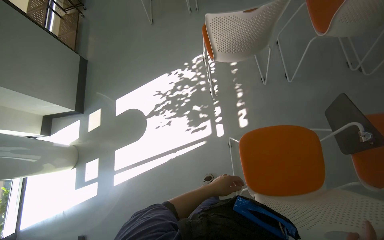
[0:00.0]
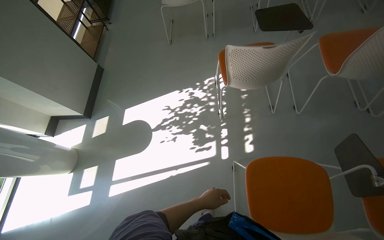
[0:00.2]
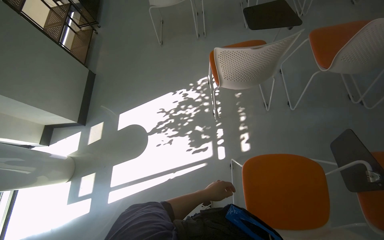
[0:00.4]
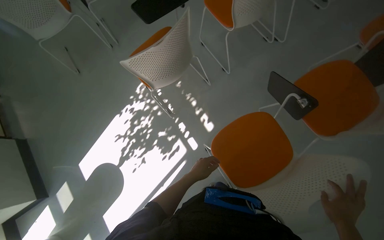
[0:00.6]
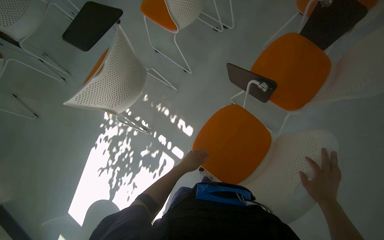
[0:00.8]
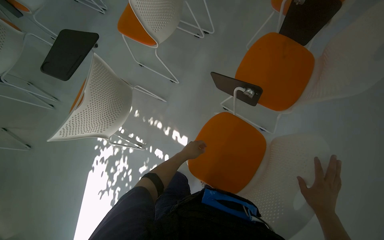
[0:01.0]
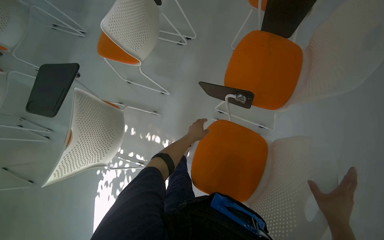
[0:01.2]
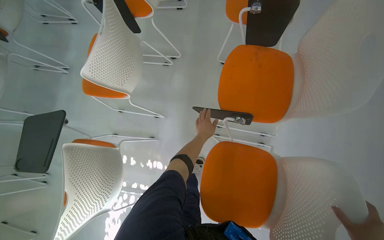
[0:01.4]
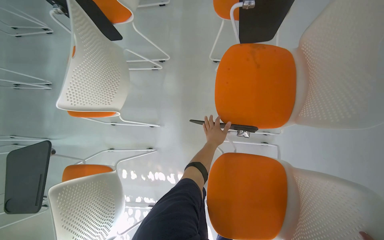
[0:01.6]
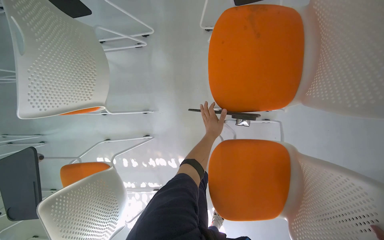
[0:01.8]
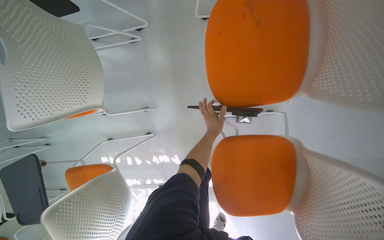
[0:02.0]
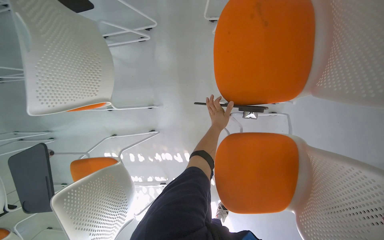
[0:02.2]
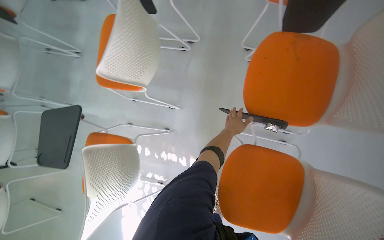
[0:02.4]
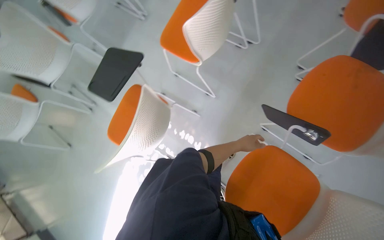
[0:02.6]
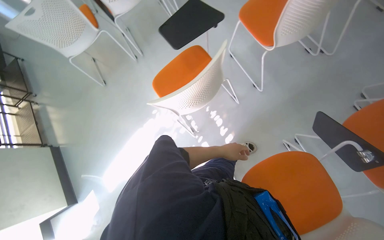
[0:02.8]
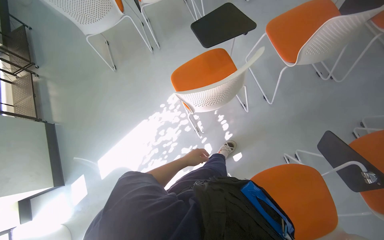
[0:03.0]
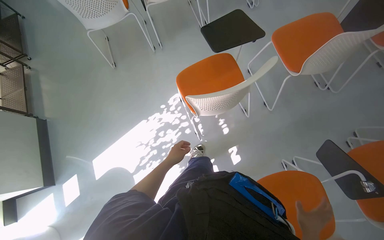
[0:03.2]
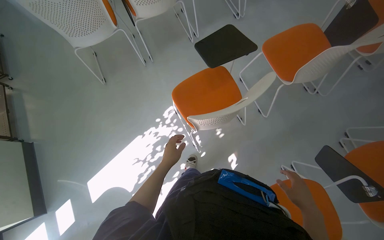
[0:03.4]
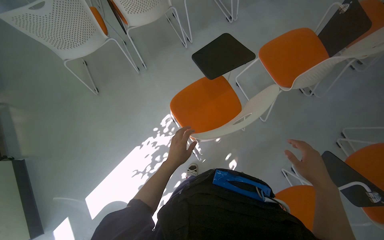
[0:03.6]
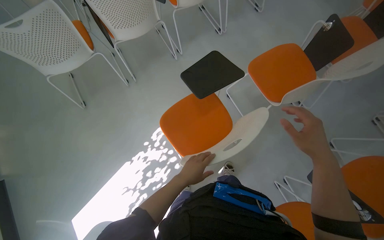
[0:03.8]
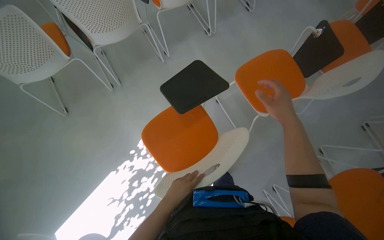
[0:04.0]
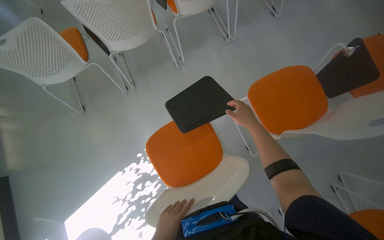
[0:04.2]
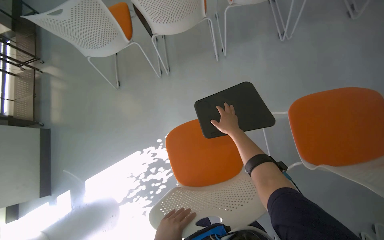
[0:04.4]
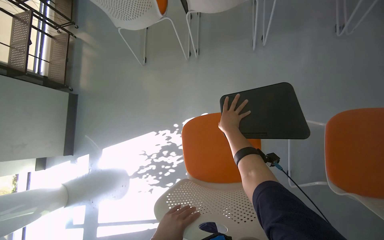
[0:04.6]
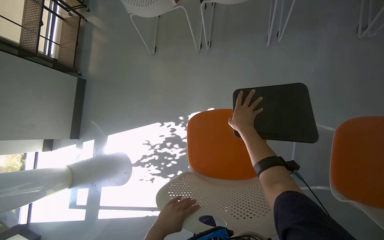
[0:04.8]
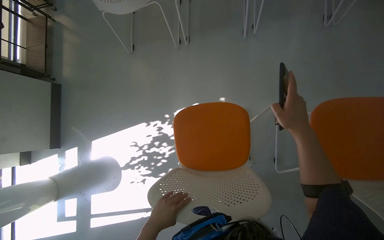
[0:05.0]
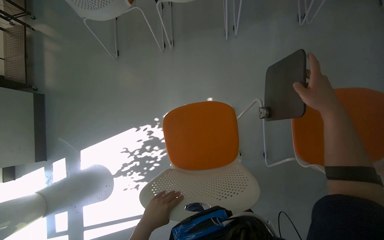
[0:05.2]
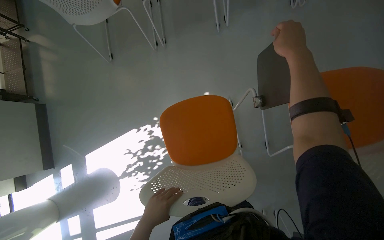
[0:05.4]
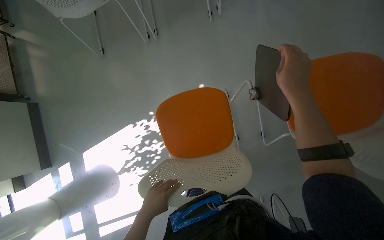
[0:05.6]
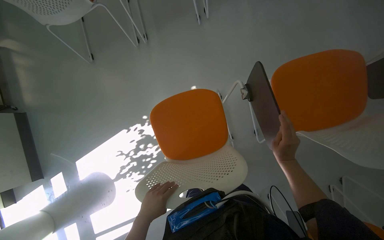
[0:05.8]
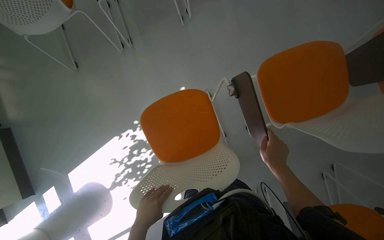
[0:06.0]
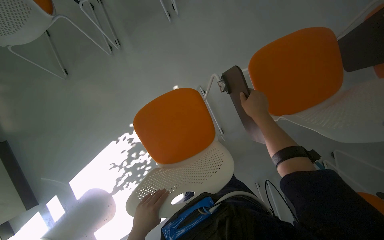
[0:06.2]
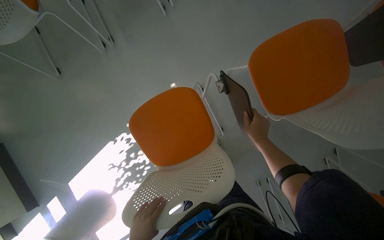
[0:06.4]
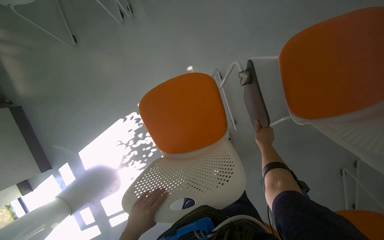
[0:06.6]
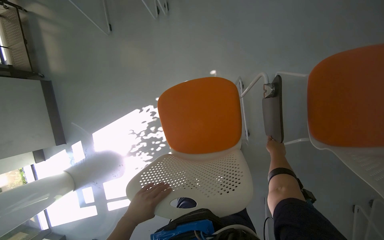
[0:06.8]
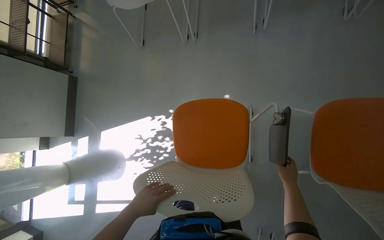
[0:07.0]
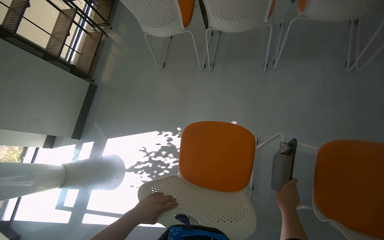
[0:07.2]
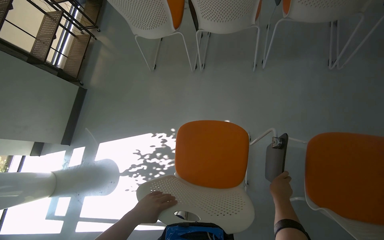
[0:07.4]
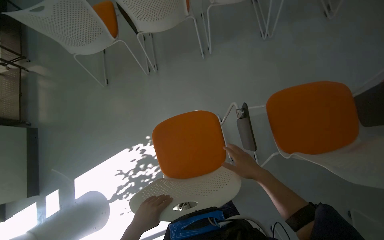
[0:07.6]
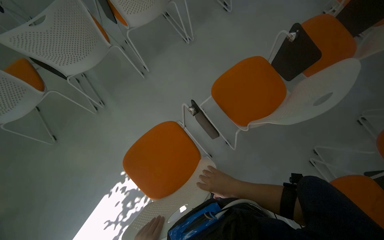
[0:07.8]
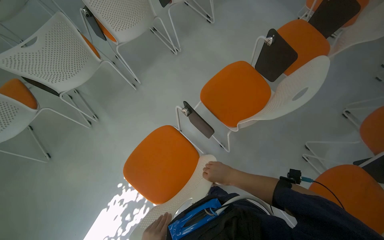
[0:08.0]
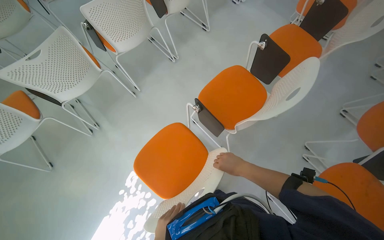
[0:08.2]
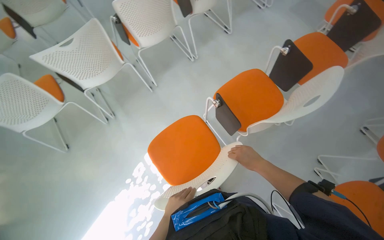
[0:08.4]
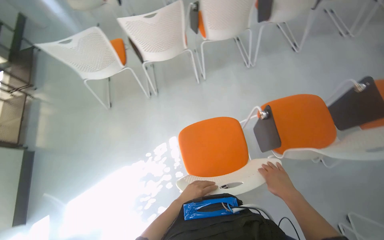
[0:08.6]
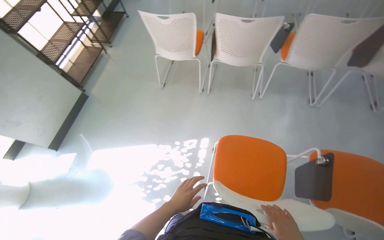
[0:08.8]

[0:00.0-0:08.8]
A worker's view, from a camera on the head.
Job: organizing items.
The whole recording: Arranging chairs and tabletops. The worker arranges chairs and adjusts their attached tabletops.
0:00.0 to 0:01.4: The camera travels about 60 cm. The wearer's head swings some 75 degrees to the right.
0:01.4 to 0:03.0: The head travels roughly 50 cm. The scene turns approximately 60 degrees clockwise in the picture.
0:03.0 to 0:04.4: The head travels approximately 60 cm.
0:04.4 to 0:05.8: The right hand moves to the right, about 15 cm, and travels up the picture and back again, about 10 cm each way.
0:05.8 to 0:07.4: Everything in view rotates roughly 25 degrees clockwise.

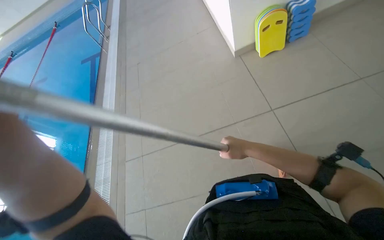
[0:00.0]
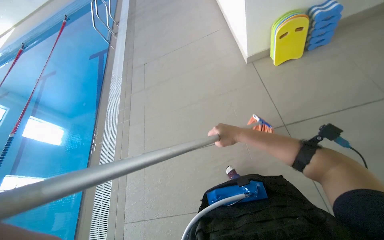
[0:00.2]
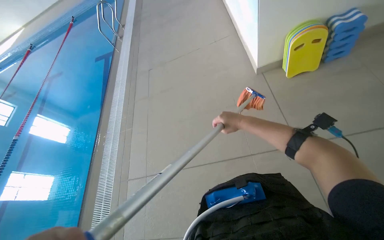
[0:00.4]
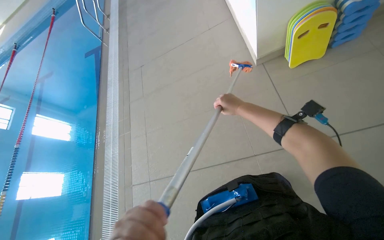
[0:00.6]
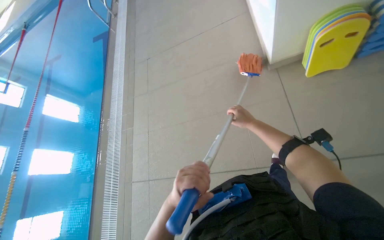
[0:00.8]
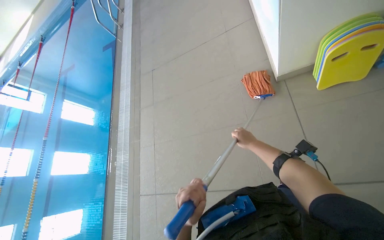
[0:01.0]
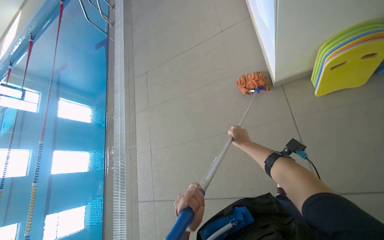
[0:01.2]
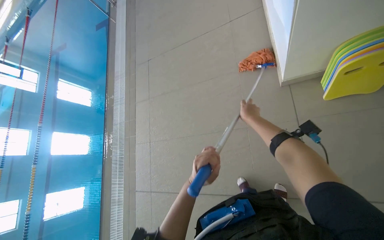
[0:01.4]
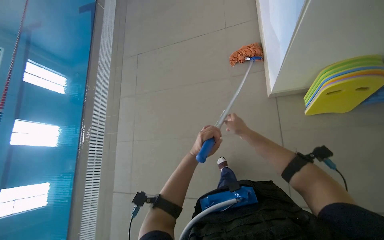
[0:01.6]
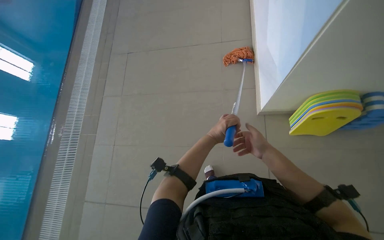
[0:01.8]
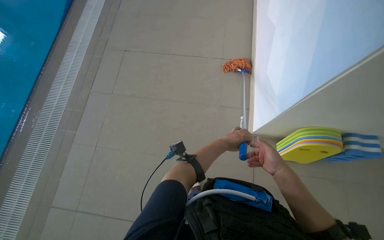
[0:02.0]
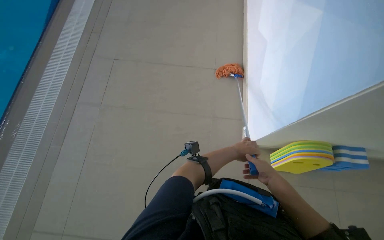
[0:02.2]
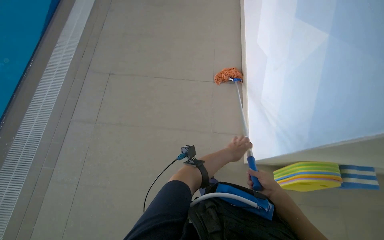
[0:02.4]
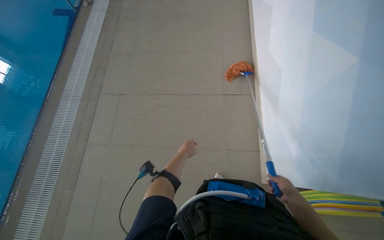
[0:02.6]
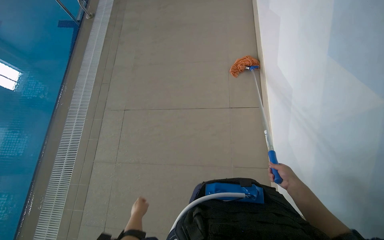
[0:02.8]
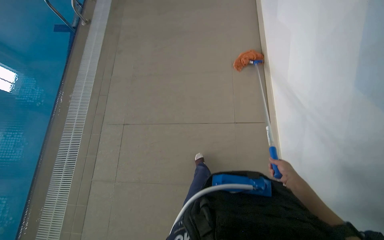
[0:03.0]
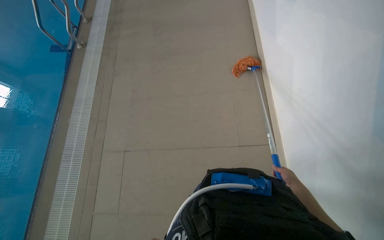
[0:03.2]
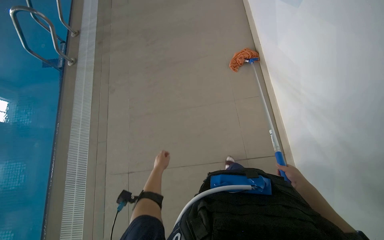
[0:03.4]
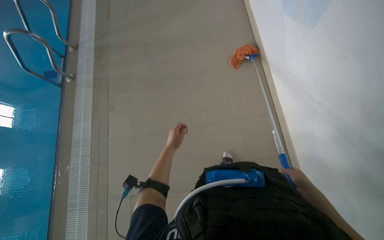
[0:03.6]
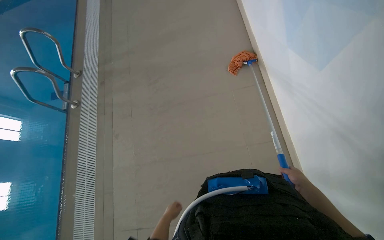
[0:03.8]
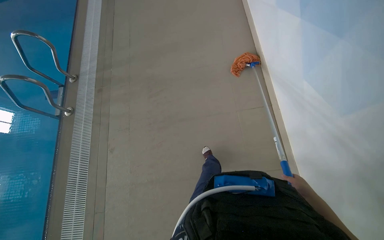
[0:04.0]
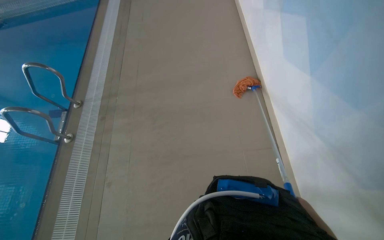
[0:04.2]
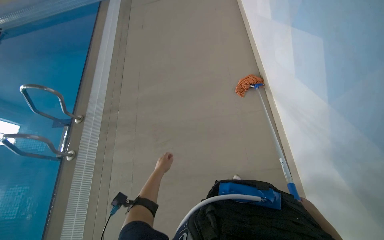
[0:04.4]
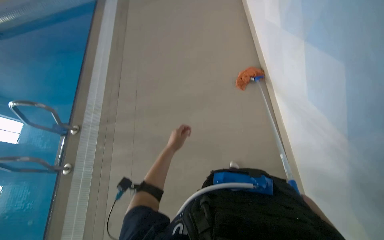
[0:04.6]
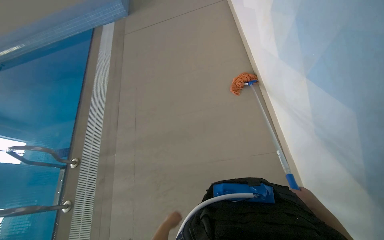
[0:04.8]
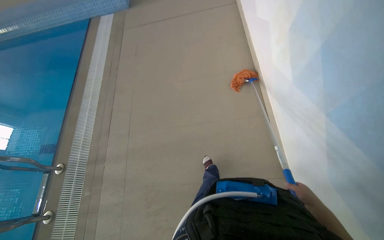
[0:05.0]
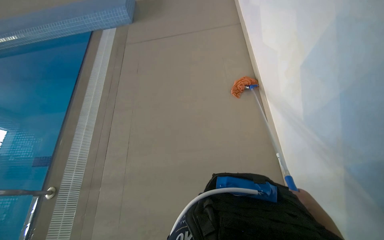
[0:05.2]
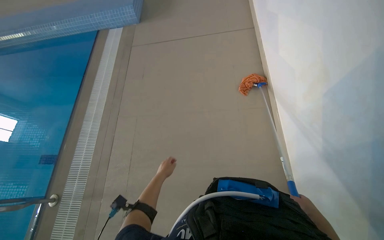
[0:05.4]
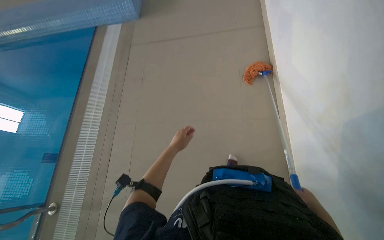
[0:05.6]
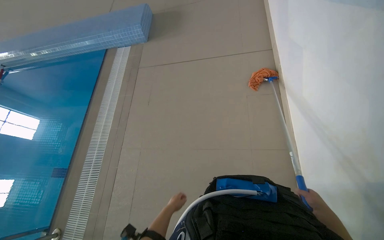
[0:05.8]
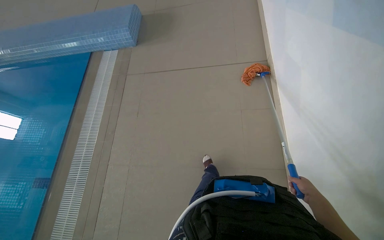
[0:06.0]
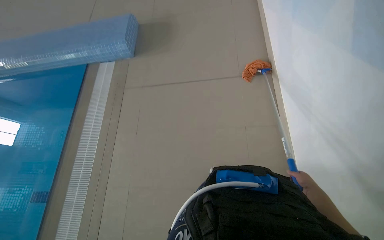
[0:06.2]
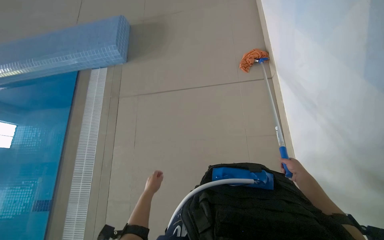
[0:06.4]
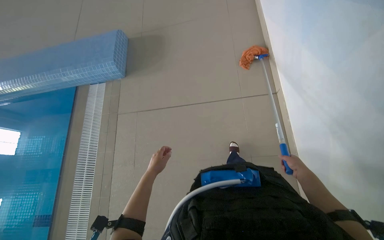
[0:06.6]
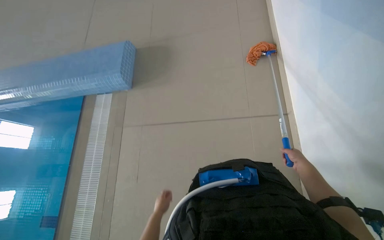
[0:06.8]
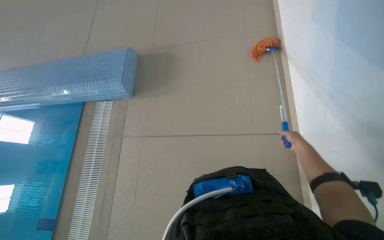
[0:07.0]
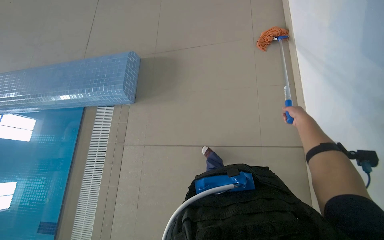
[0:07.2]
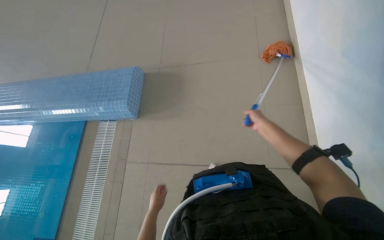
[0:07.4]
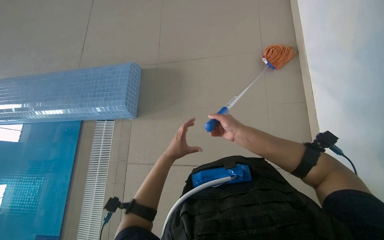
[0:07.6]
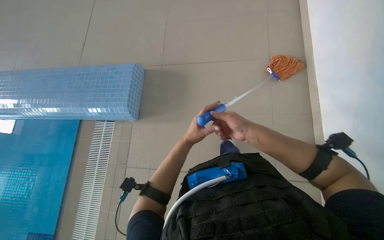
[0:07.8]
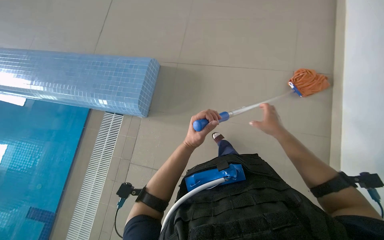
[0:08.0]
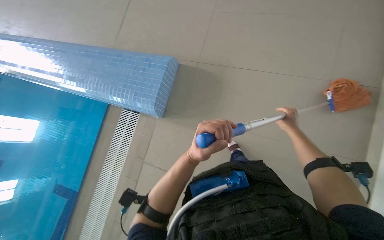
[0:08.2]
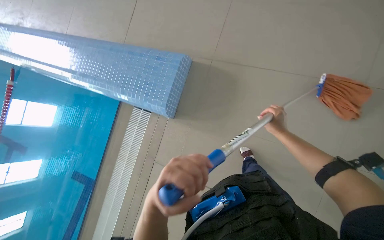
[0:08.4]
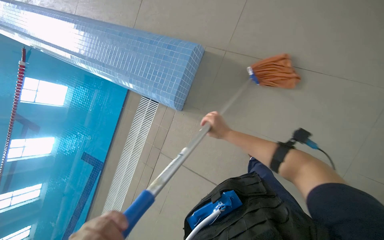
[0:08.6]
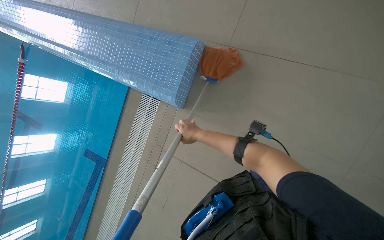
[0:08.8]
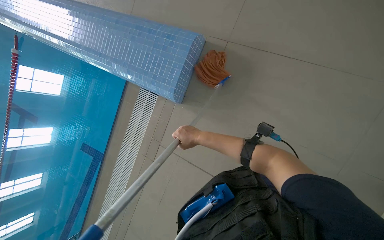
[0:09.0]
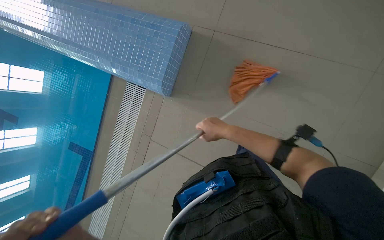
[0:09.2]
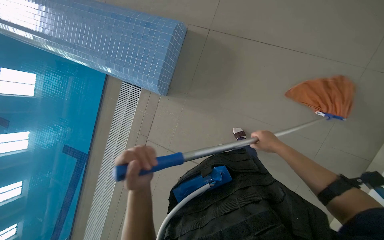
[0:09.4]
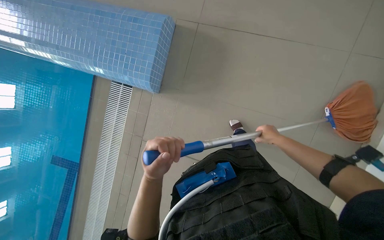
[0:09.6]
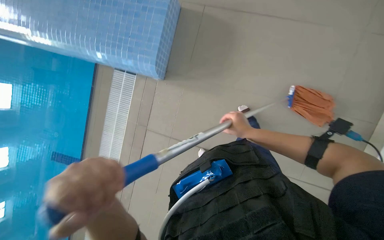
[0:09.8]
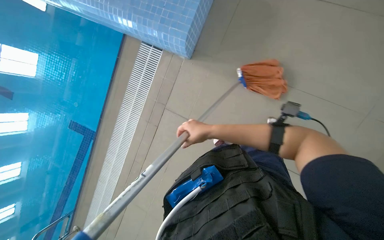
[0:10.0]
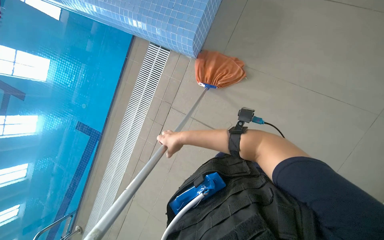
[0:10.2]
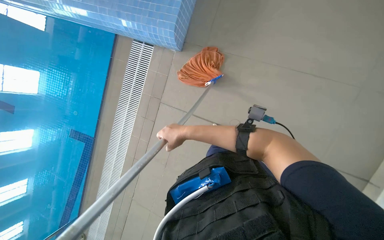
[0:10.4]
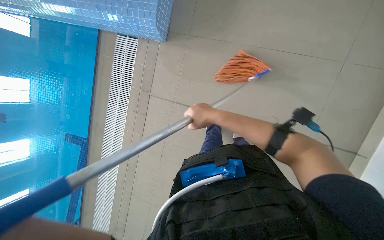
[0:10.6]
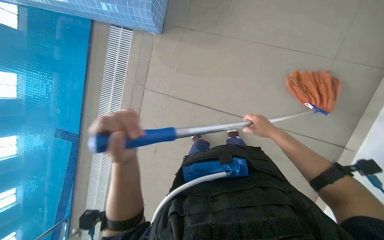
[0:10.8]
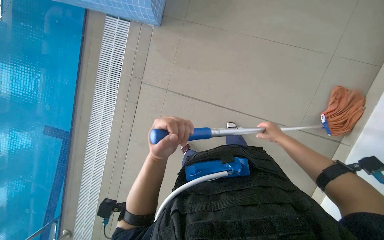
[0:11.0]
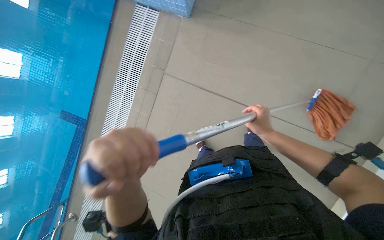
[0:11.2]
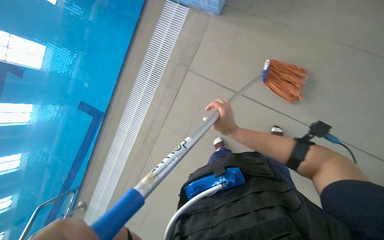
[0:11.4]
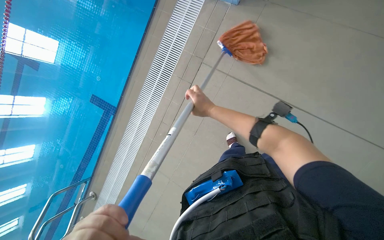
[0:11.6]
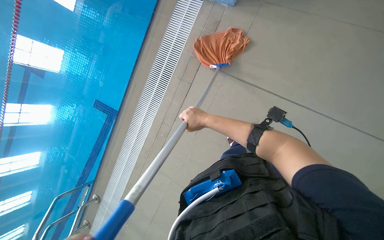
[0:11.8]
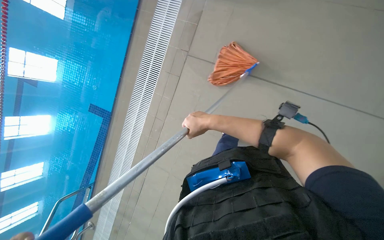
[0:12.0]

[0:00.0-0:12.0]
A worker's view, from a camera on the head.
Job: mopping floor.
The whole recording: Mopping pool deck. The worker dips and wrings a mop, then mops the tiled floor around the swimming pool, and wrings the mop again.
0:03.0 to 0:04.4: The view tilts roughly 15 degrees upward. The right hand heads to the left, covering roughly 10 cm.
0:06.0 to 0:07.6: The right hand goes about 70 cm up the picture and to the left.
0:09.0 to 0:10.4: The wearer moves approximately 50 cm.
0:10.4 to 0:12.0: The right hand moves about 40 cm to the right and comes back.
